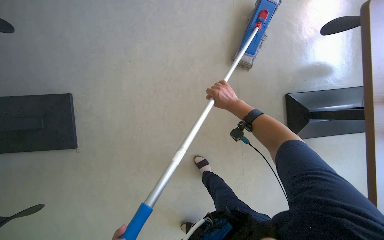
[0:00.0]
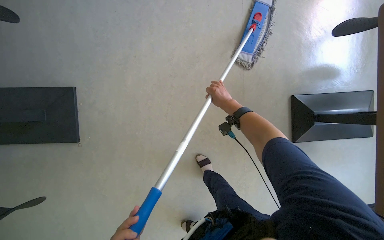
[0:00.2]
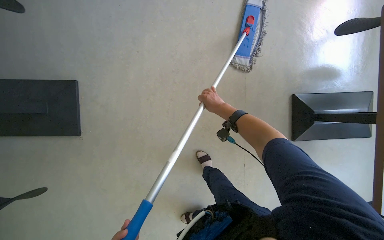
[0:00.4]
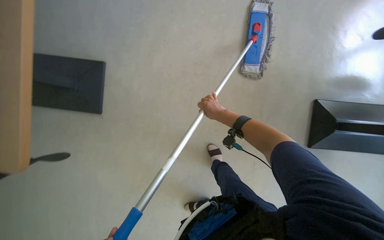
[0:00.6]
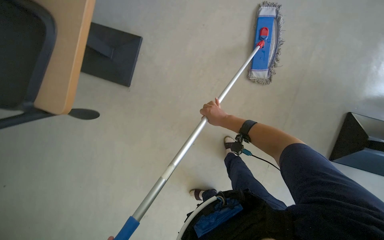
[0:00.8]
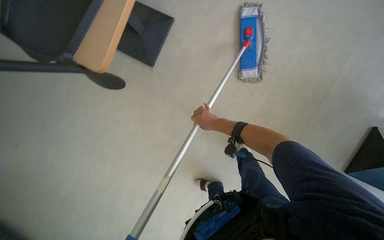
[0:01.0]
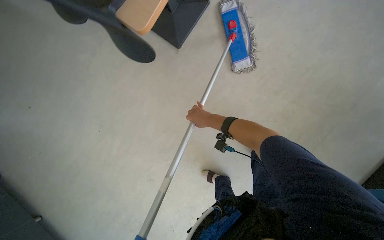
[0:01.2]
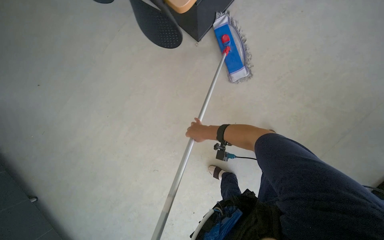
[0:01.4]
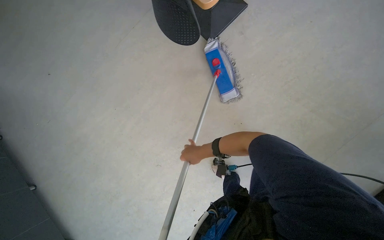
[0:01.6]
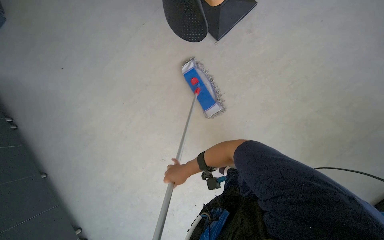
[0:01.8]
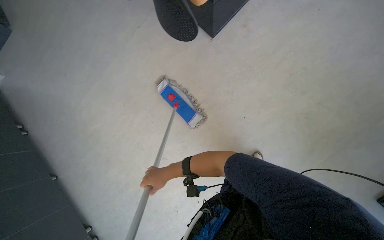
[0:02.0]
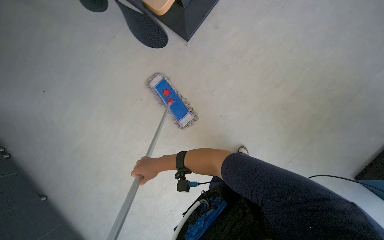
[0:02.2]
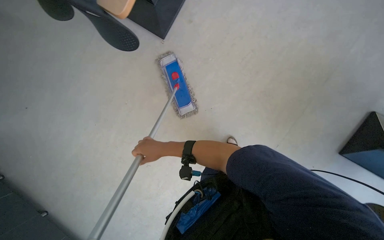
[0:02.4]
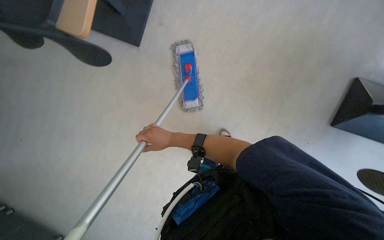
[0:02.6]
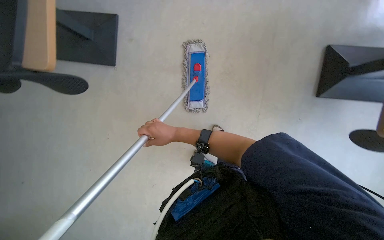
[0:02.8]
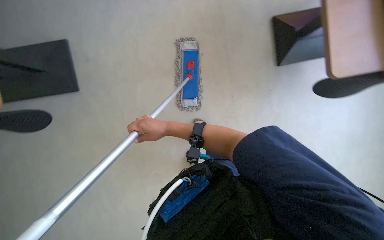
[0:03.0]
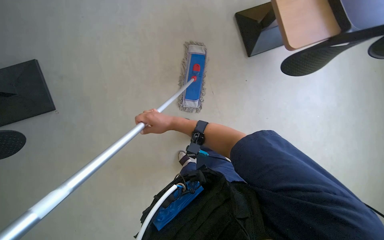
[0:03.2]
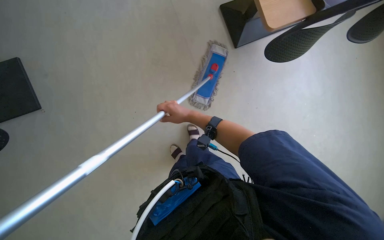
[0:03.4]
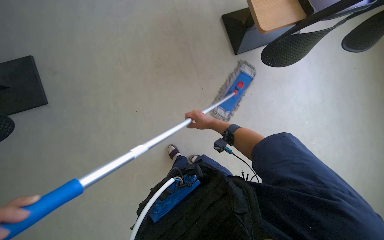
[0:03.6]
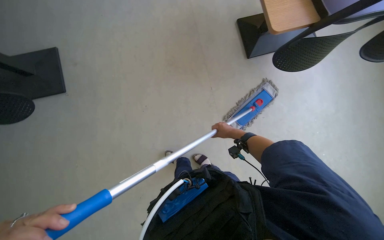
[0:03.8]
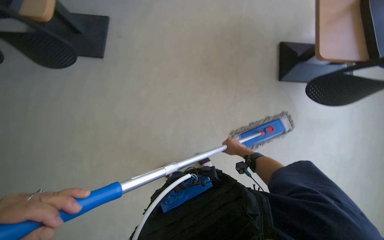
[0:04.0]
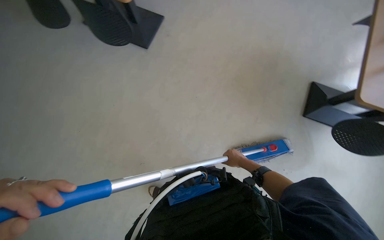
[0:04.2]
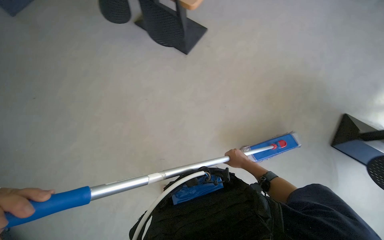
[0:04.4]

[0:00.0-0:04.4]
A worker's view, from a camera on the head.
Job: mopping floor.
The whole recording: Mopping office floor. The worker mops the office floor with a flat mop.
0:00.0 to 0:01.4: The right hand moves to the left, about 35 cm.
0:03.0 to 0:04.4: The wearer looks roughly 45 degrees further to the left.

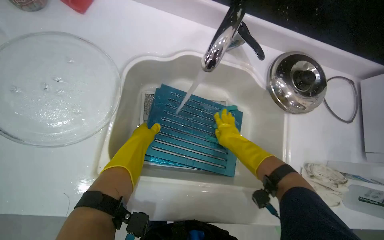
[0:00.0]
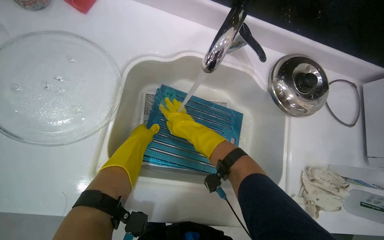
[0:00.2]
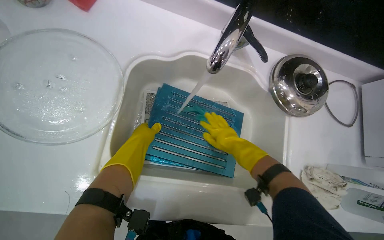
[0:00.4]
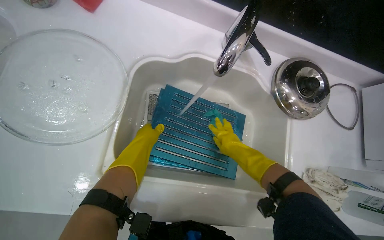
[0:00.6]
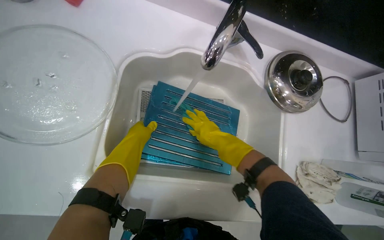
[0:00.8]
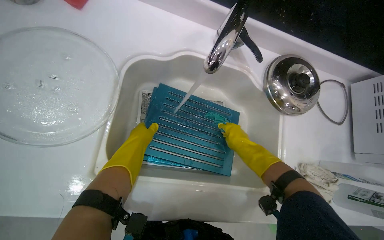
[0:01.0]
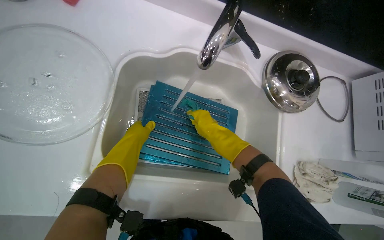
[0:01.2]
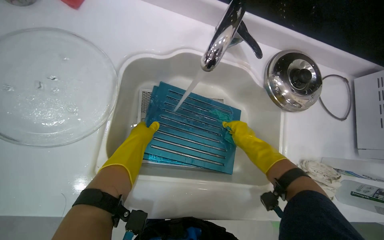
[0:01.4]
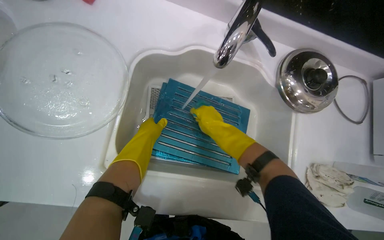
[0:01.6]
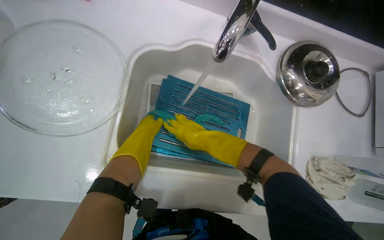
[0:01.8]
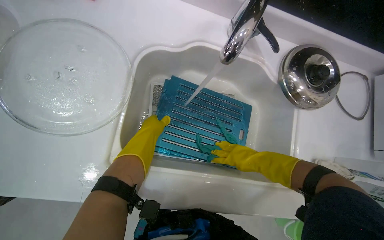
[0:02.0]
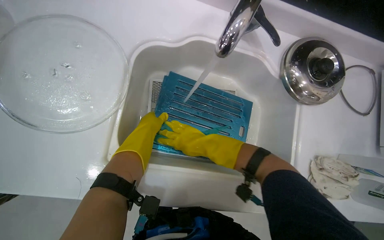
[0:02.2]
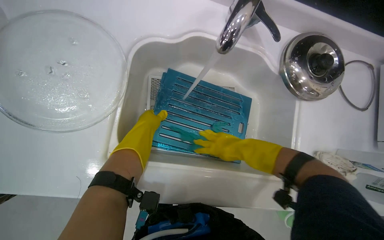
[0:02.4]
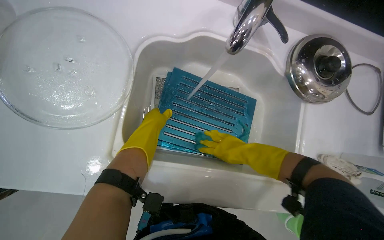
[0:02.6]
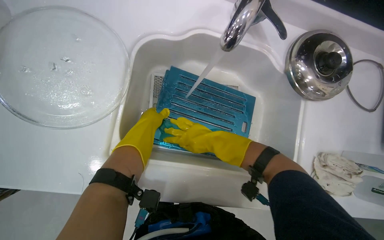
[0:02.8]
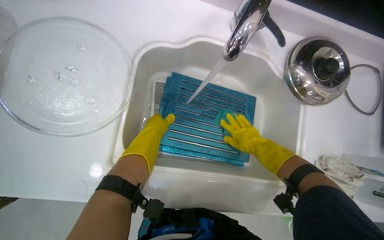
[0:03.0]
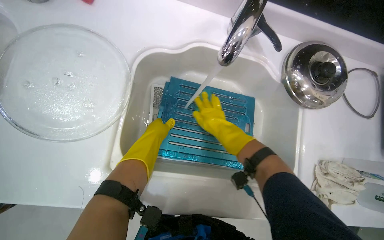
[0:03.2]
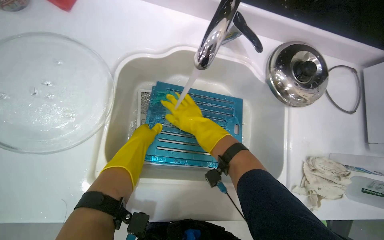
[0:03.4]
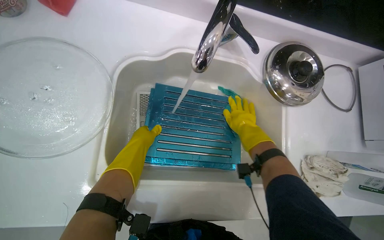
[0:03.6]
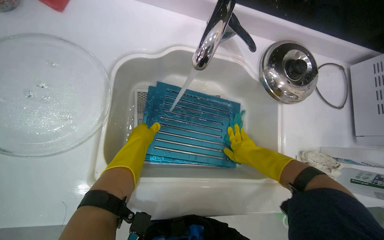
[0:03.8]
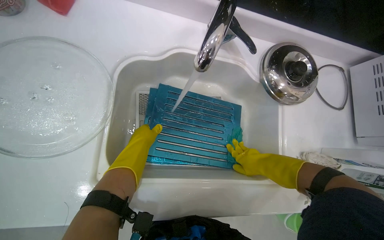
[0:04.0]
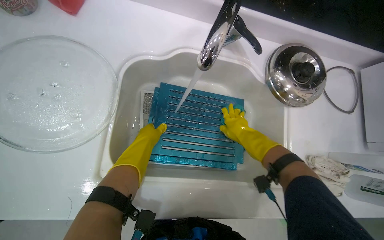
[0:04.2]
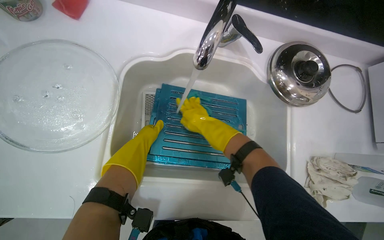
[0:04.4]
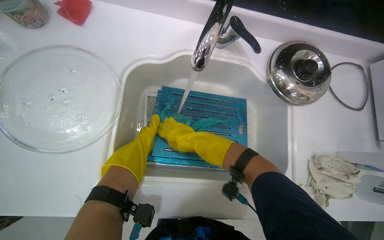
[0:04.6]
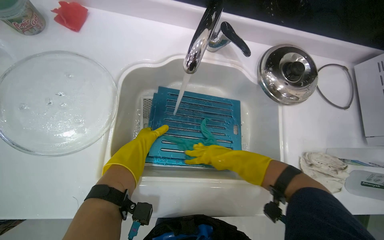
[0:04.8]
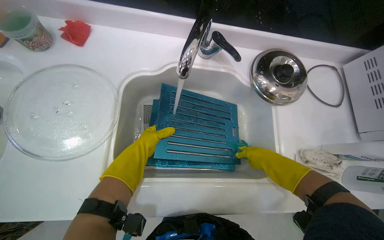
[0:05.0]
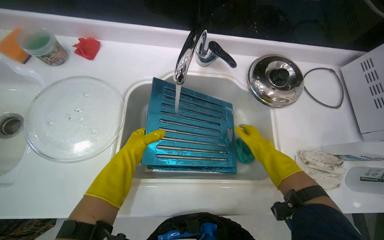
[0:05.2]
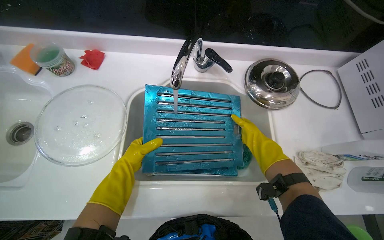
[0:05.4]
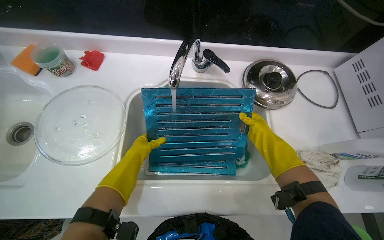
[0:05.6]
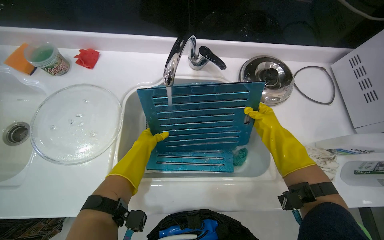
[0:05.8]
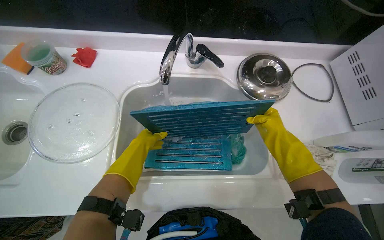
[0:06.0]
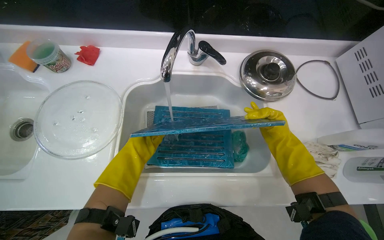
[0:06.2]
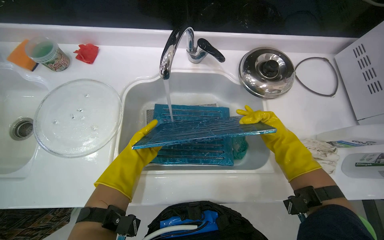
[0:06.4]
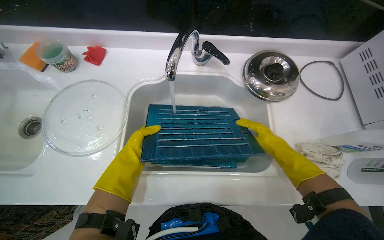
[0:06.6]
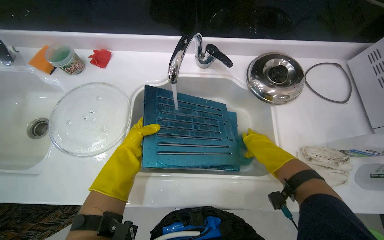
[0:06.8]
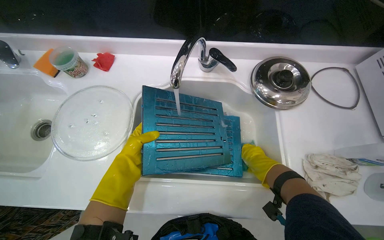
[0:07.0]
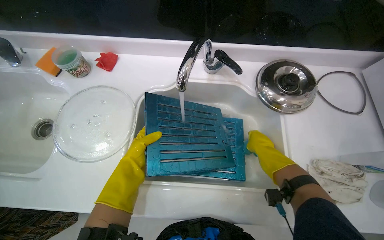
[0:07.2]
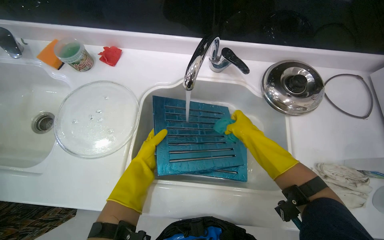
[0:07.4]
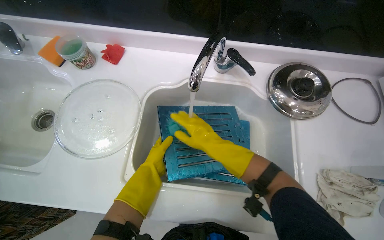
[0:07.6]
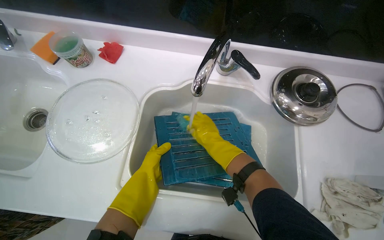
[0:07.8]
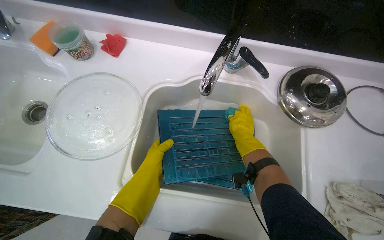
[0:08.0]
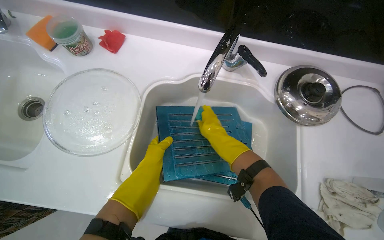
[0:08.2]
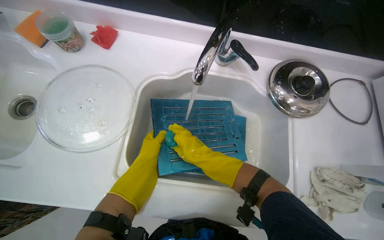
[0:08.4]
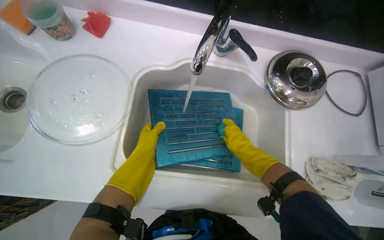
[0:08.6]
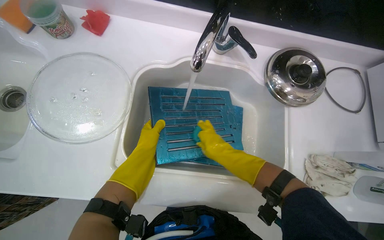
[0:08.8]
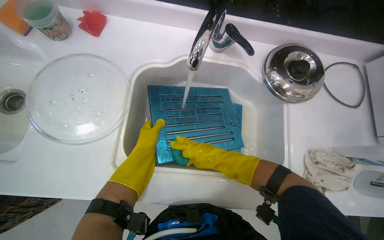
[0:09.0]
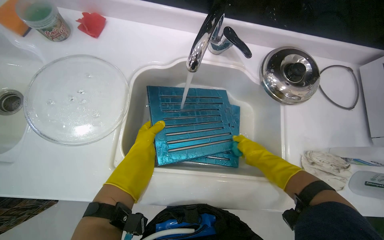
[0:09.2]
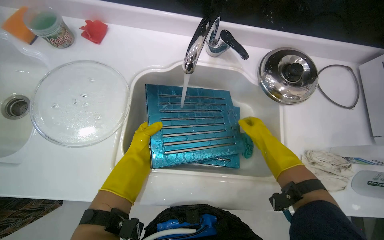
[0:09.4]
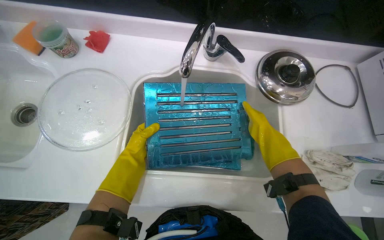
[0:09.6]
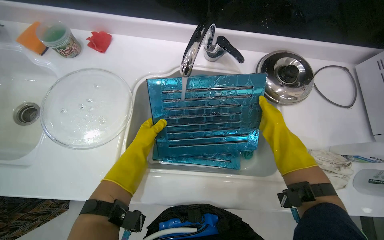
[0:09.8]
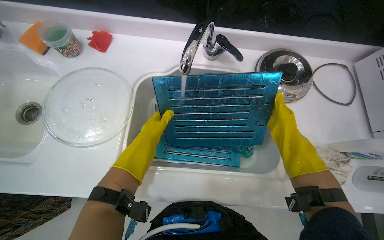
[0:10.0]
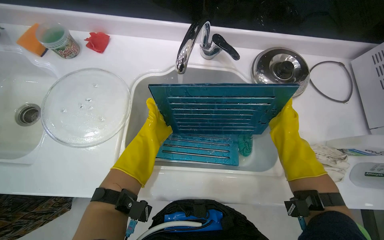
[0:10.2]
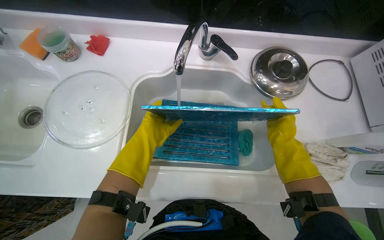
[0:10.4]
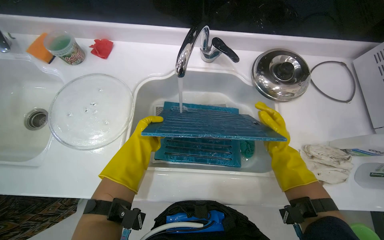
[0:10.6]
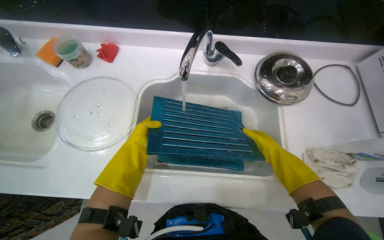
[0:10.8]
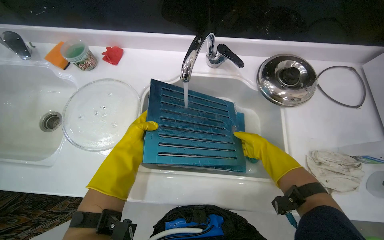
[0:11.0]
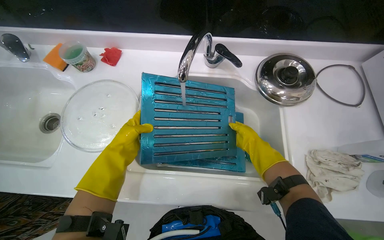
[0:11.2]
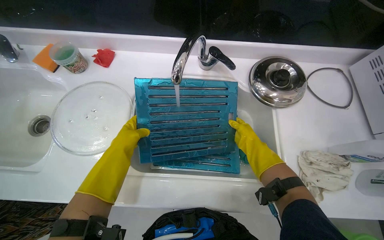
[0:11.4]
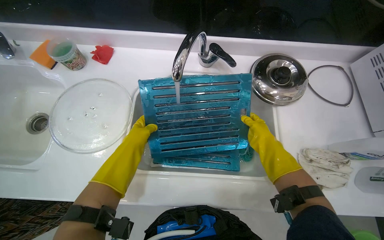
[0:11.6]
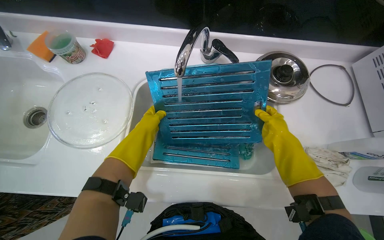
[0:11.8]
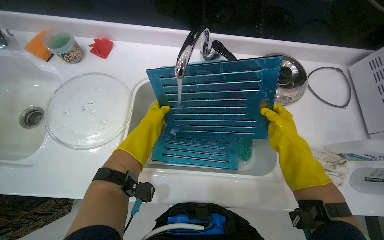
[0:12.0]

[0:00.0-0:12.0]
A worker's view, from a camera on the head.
Job: cleaning kitchen.
The whole recording: Washing kitchen filters/grates. The worker washes multiple kitchen filters and grates in the sink.
0:00.0 to 0:01.6: The right hand goes left and right, about 15 cm each way, reversing 4 times.
0:01.6 to 0:03.0: The right hand swings left and right, approximately 15 cm each way, with 4 reversals.
0:03.0 to 0:04.4: The right hand goes left and right, about 20 cm each way, reversing 2 times.
0:04.4 to 0:06.0: The right hand moves to the right, some 30 cm.
0:06.0 to 0:07.6: The right hand heads to the left, covering some 30 cm.
0:07.6 to 0:09.0: The right hand moves down the picture, roughly 10 cm, and moves about 10 cm to the right and comes back.
0:09.0 to 0:10.4: The left hand is displaced nearer to the camera by approximately 15 cm, while the right hand is displaced to the right by some 25 cm.
0:10.4 to 0:12.0: The hands work in one place, with small movements.

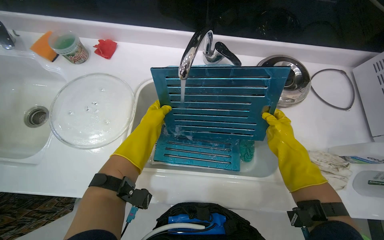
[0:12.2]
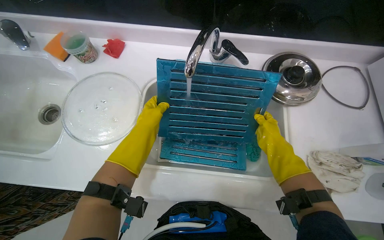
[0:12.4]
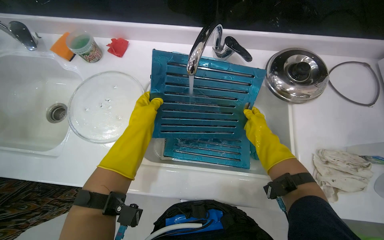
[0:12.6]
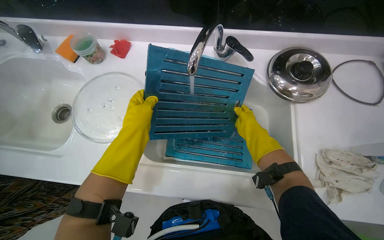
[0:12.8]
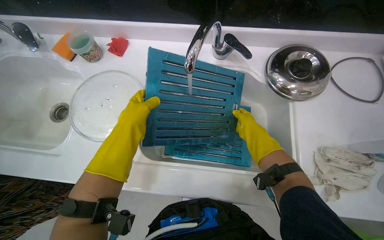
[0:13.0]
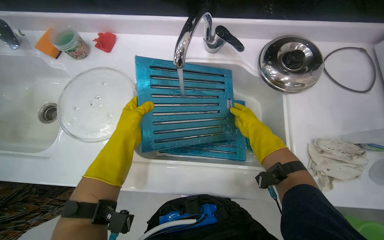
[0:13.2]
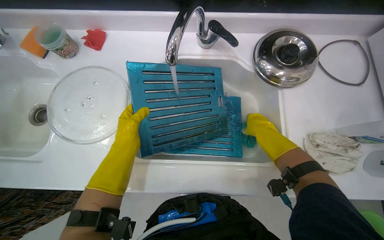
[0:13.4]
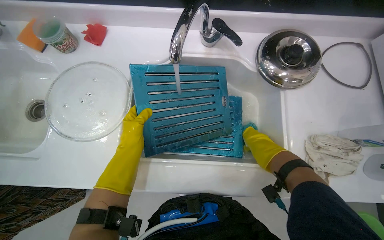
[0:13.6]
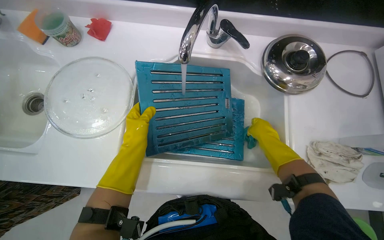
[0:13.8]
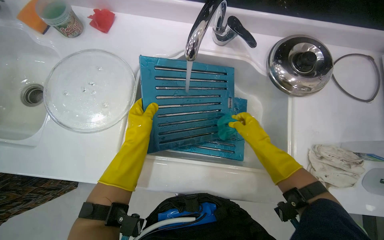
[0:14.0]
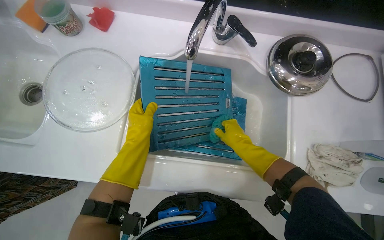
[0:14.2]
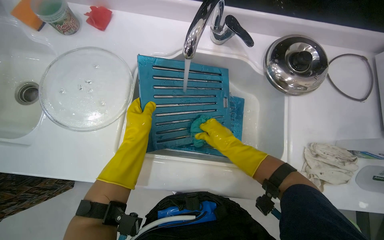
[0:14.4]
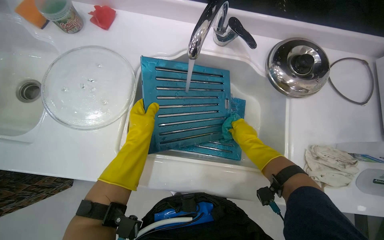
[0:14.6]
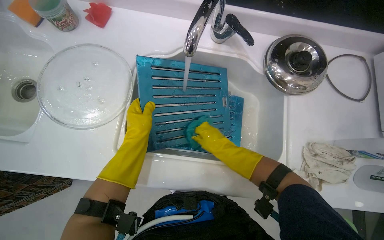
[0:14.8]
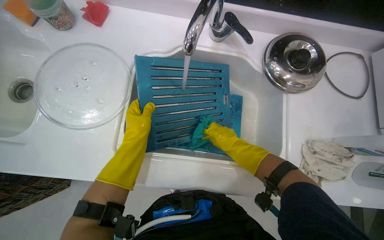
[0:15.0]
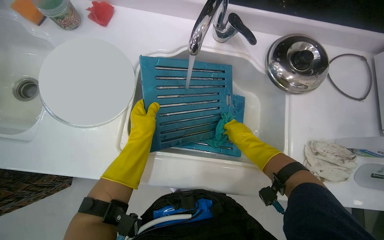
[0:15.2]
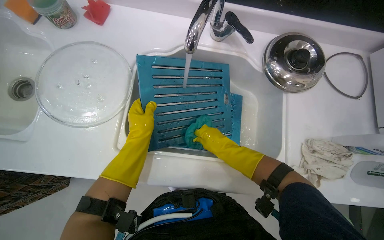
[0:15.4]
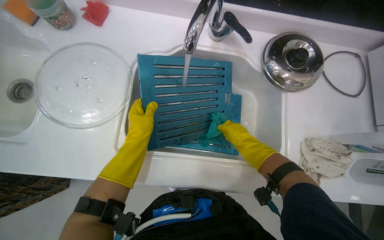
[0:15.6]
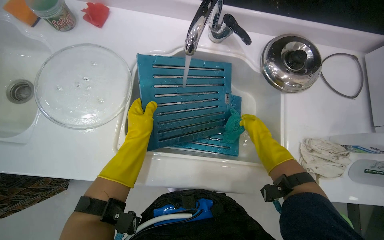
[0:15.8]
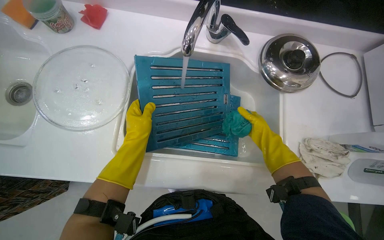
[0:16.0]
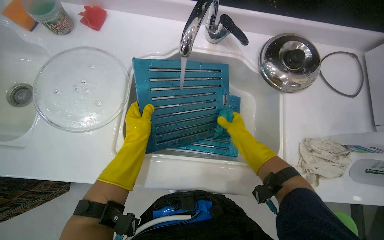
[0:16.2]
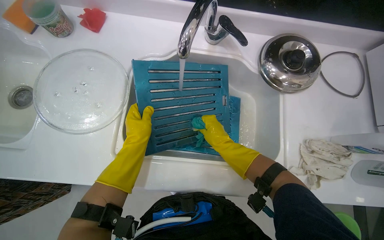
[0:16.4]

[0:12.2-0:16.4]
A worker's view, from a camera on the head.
Job: cleaning kitchen.
The whole recording: Washing kitchen filters/grates. The worker washes multiple kitchen filters and grates in the sink.
0:13.6 to 0:15.0: The right hand goes left and right, approximately 15 cm each way, reversing 2 times.
0:15.0 to 0:16.4: The right hand moves about 15 cm to the right and comes back.
